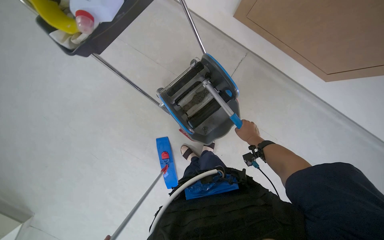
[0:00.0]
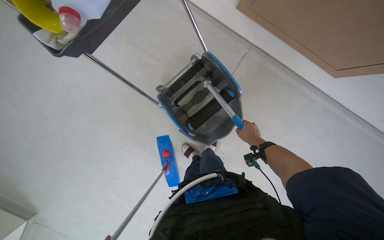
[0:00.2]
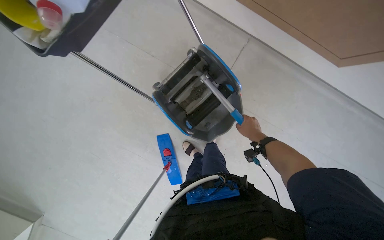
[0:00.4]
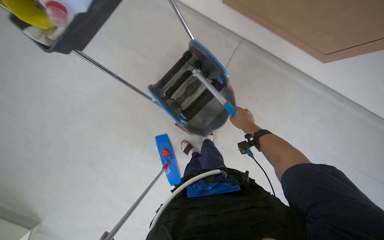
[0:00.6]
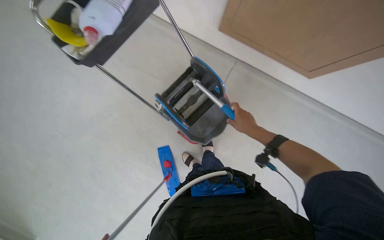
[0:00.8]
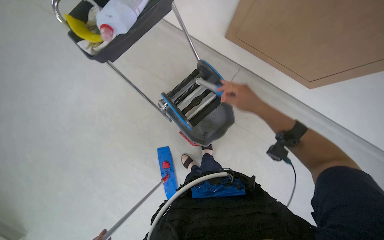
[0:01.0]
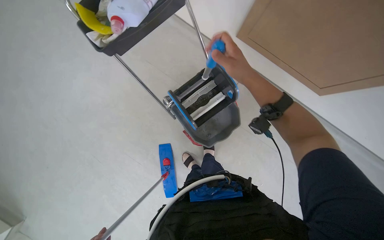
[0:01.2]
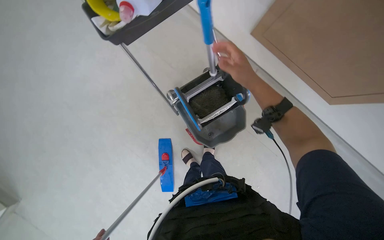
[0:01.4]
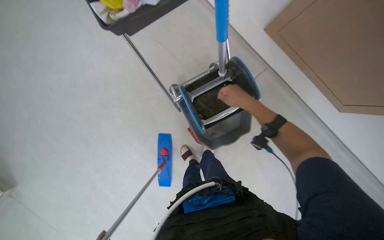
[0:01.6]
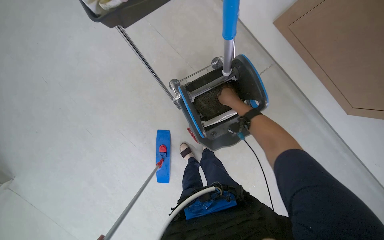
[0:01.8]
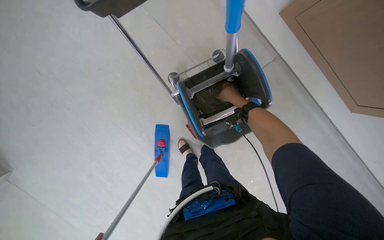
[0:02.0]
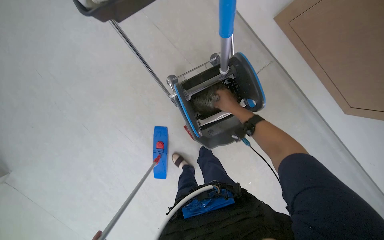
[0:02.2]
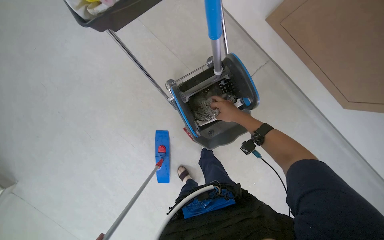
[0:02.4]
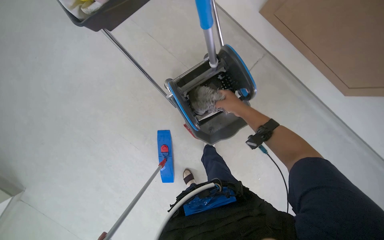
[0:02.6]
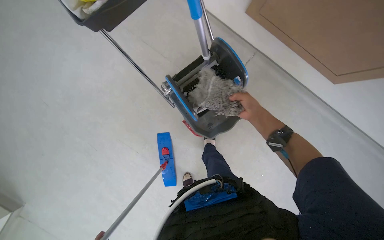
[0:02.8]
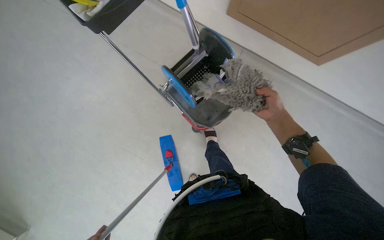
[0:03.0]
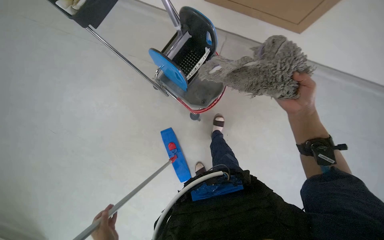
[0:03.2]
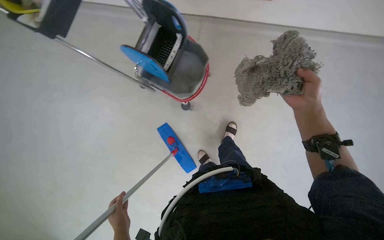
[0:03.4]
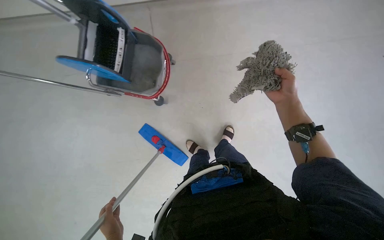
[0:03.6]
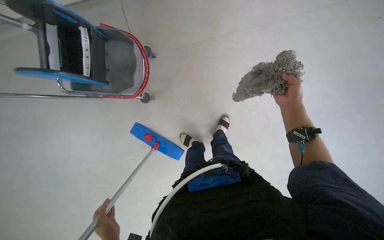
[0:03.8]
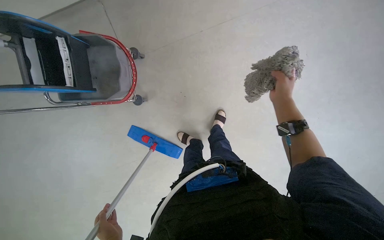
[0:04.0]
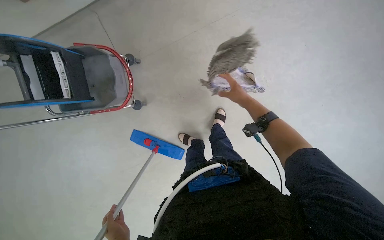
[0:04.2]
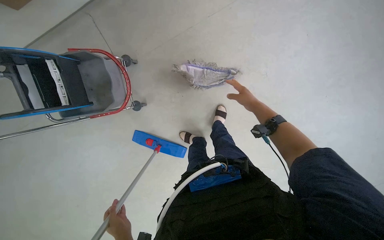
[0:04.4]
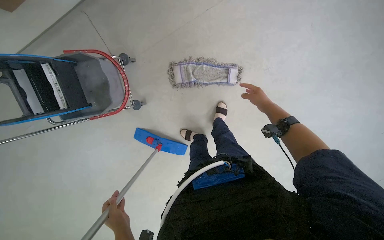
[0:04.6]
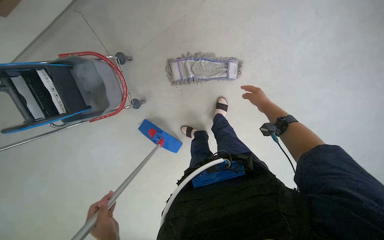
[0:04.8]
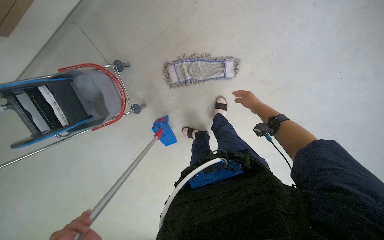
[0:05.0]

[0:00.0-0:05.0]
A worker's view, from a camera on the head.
Job: preparing cleaning supplies.
The whole recording: Preparing mop for cleaning. The worker detaches the dirty mop head, wrings it, and attaches a clean one.
0.0 to 1.6 s: The right hand moves to the left, up the picture and nearer to the camera, approximately 30 cm.
1.6 to 3.4 s: The right hand moves to the right, roughly 20 cm.
3.4 to 5.0 s: The right hand heads farther from the camera, covering some 20 cm.

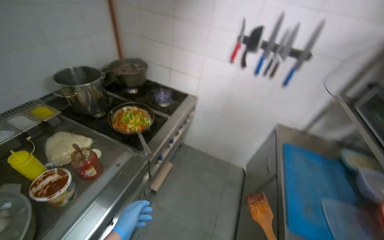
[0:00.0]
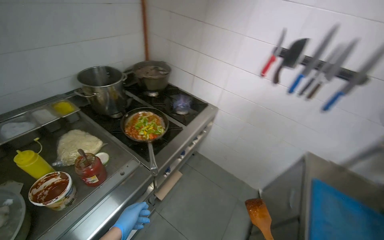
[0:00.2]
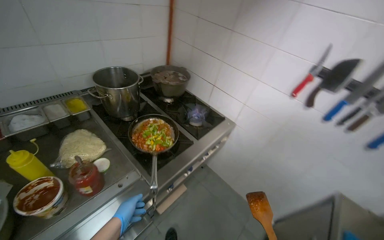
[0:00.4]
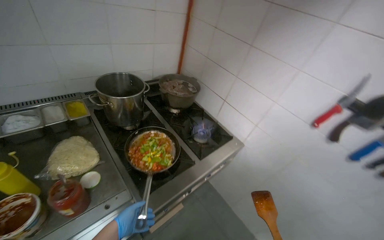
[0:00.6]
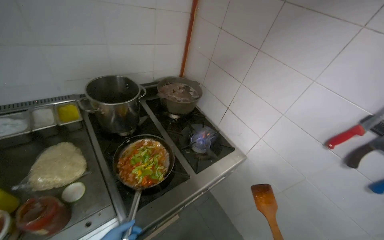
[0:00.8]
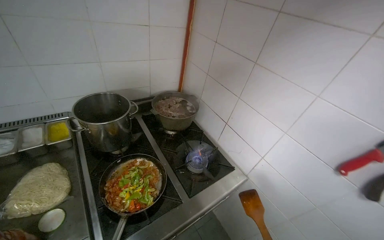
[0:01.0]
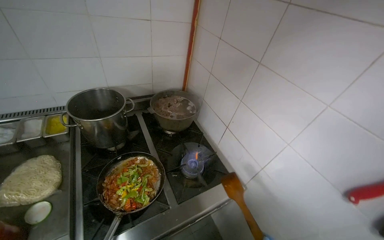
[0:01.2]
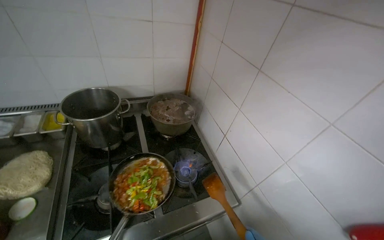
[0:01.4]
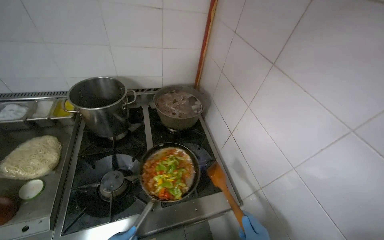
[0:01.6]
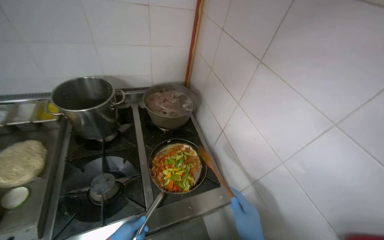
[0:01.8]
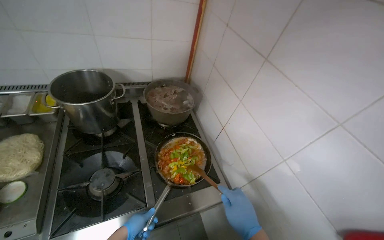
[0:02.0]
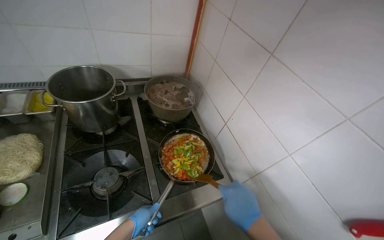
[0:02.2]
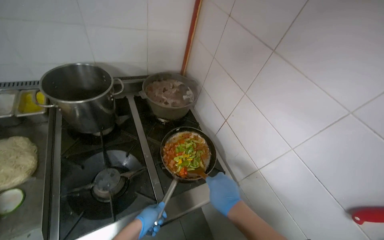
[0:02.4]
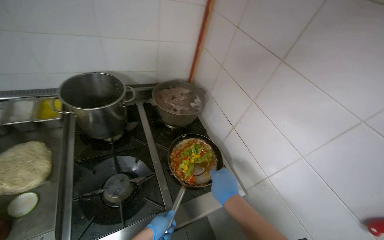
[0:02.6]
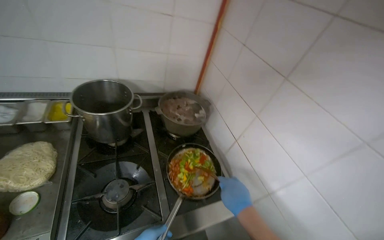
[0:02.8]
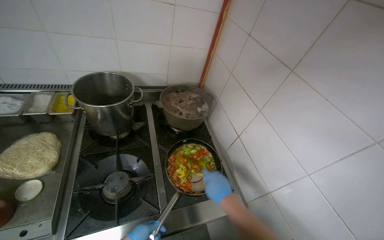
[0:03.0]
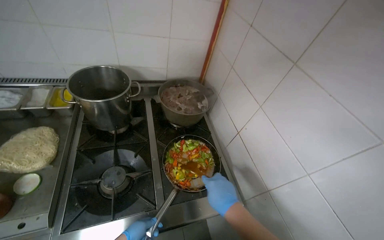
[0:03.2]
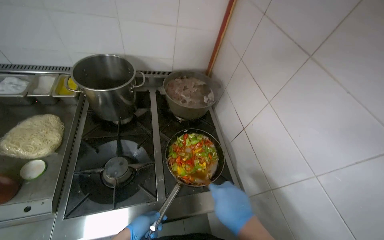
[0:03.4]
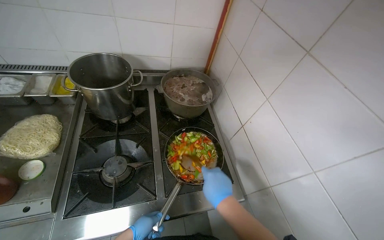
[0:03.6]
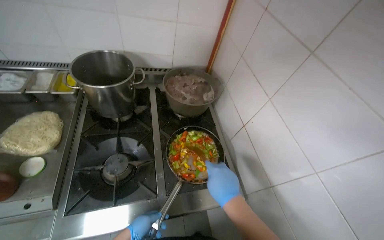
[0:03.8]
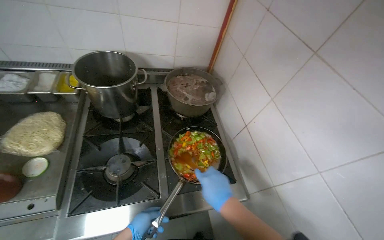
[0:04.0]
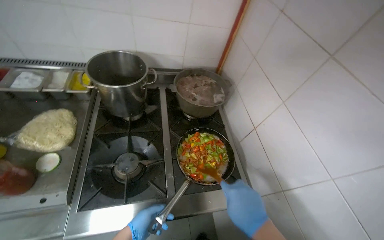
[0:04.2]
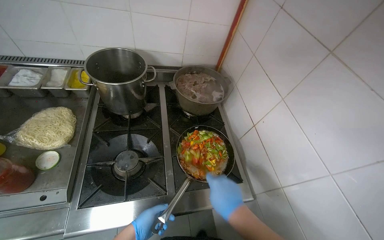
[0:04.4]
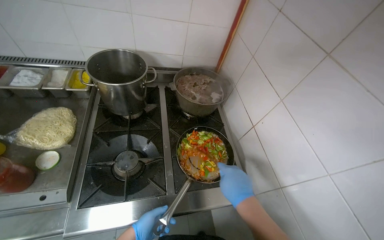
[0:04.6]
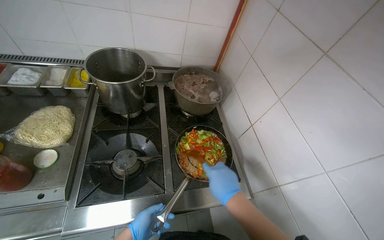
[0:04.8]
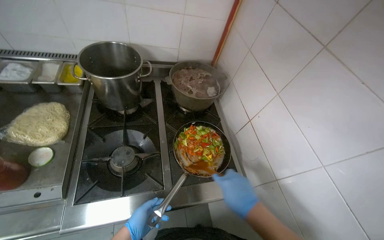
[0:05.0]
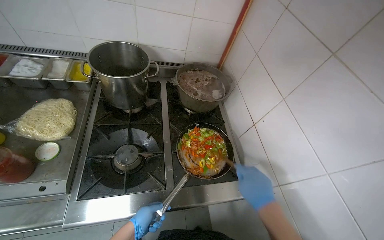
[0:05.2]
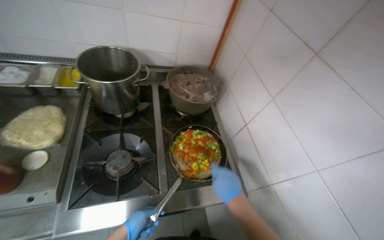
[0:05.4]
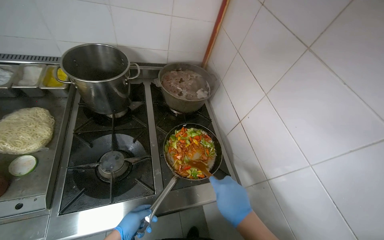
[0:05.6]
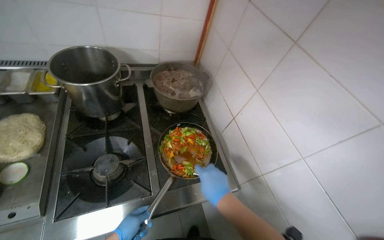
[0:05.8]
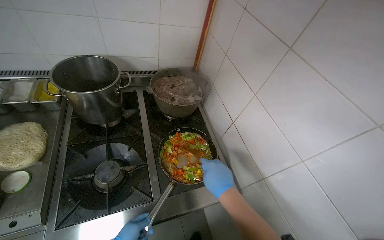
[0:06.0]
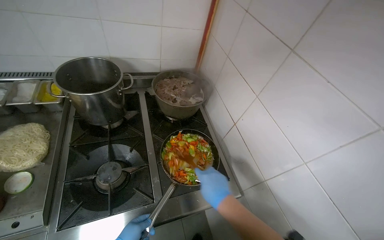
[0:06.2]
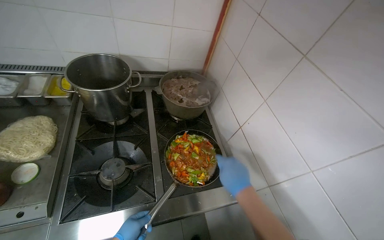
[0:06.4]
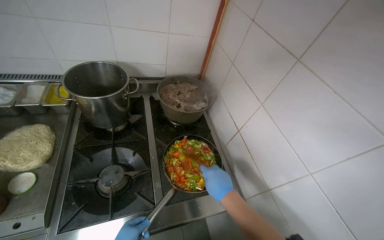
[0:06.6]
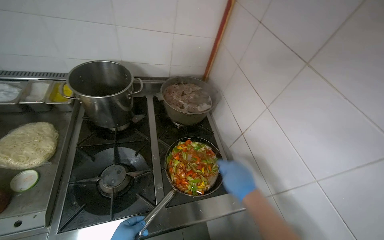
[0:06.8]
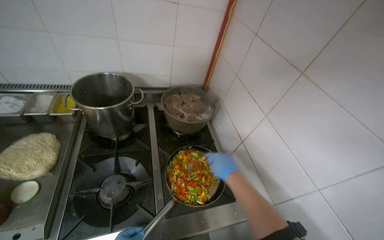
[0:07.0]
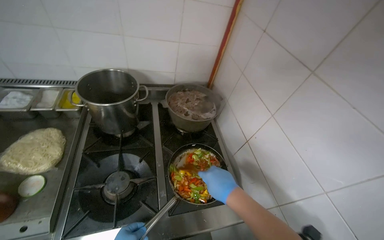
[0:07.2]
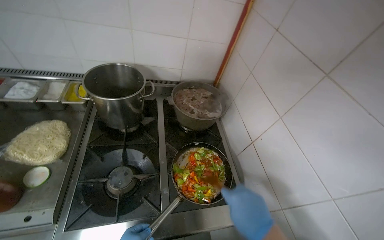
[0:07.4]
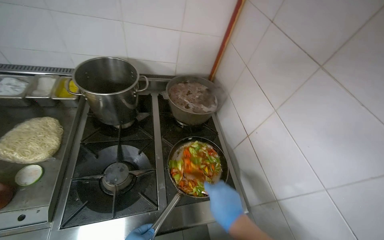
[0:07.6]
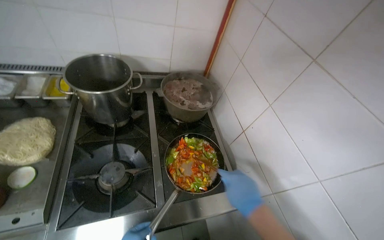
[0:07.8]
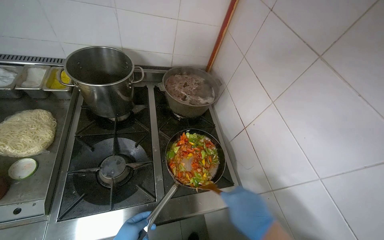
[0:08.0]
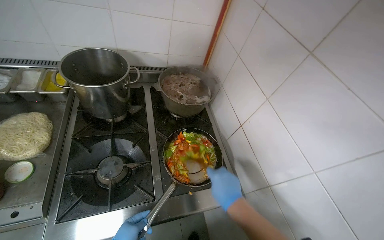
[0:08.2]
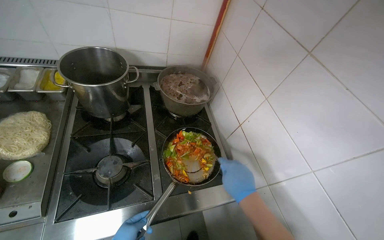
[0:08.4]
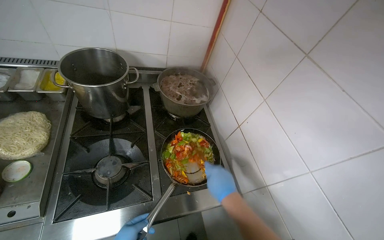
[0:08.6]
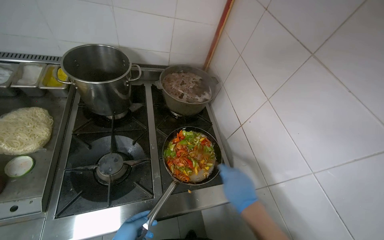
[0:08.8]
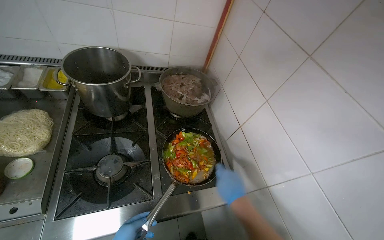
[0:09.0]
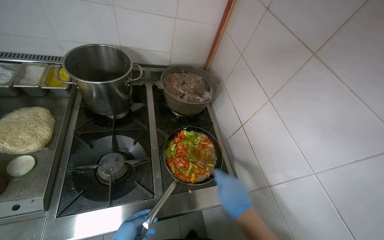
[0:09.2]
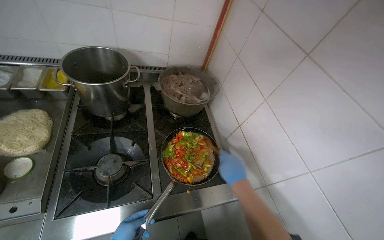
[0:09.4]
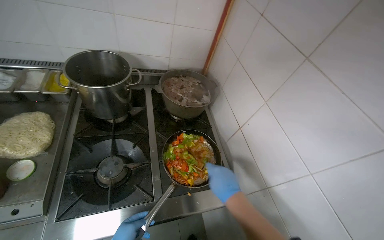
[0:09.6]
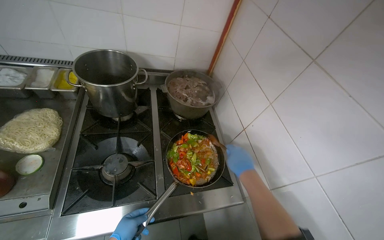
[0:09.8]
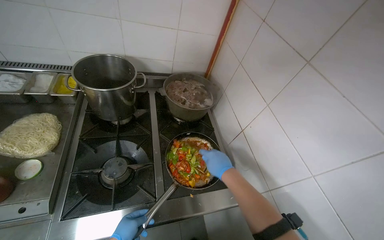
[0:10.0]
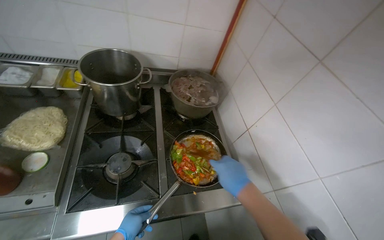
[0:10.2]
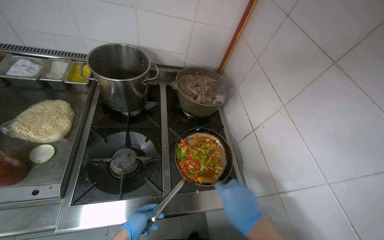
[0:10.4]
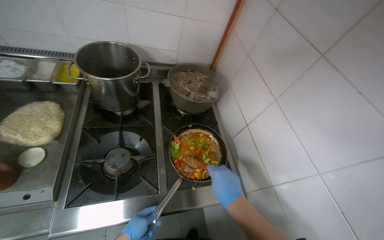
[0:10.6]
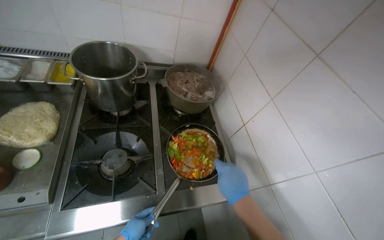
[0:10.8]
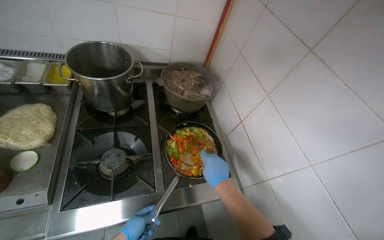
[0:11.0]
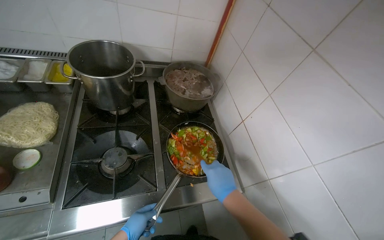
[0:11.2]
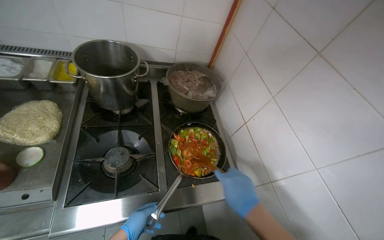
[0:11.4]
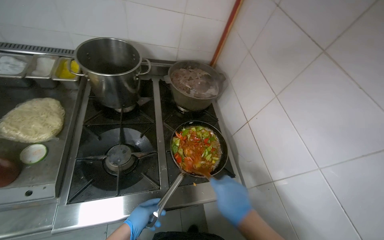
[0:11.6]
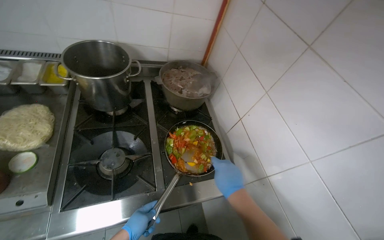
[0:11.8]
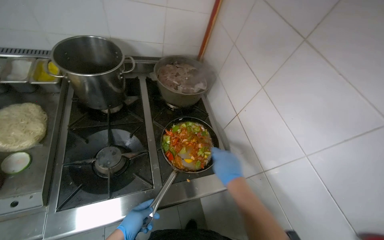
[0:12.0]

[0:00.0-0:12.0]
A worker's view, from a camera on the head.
Job: cooking food.
The whole recording: Stirring meat and vegetables in pan. The worker stirs the combined meat and vegetables in a pan on the stove, adding sauce.
0.0 to 1.6 s: The head travels some 80 cm. The wearer looks about 50 degrees further to the left.
9.0 to 10.4 s: The right hand shifts roughly 10 cm nearer to the camera.
10.4 to 12.0 s: The right hand goes nearer and farther, roughly 10 cm each way, reversing 2 times.

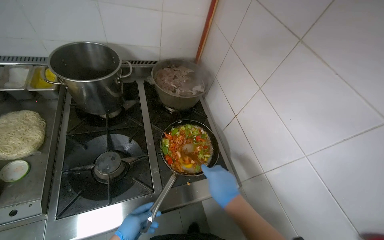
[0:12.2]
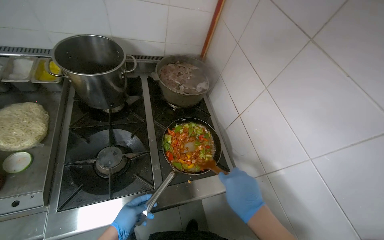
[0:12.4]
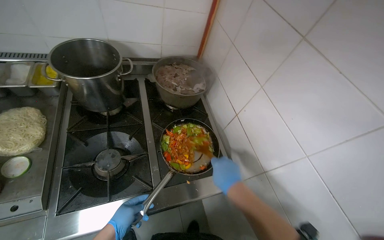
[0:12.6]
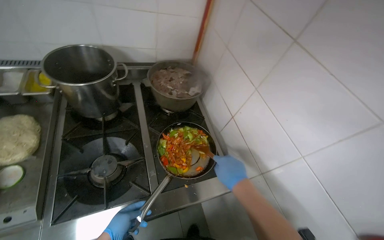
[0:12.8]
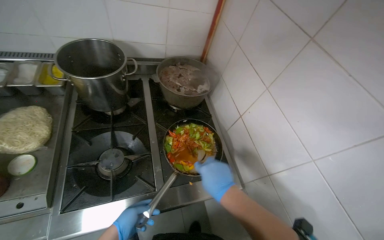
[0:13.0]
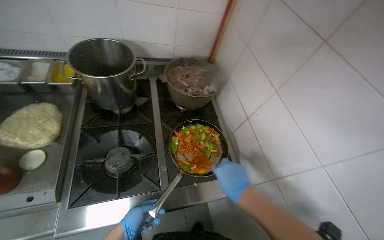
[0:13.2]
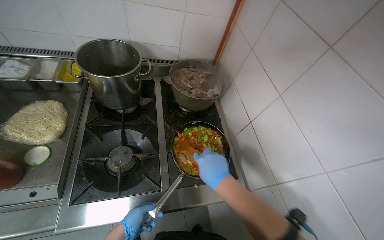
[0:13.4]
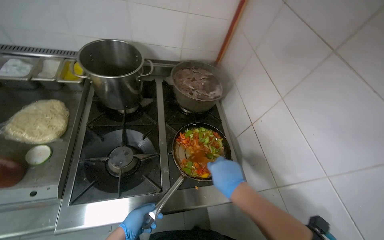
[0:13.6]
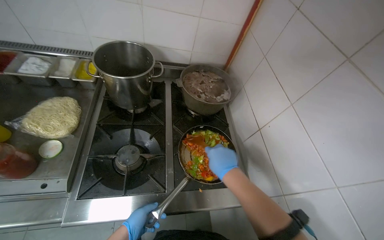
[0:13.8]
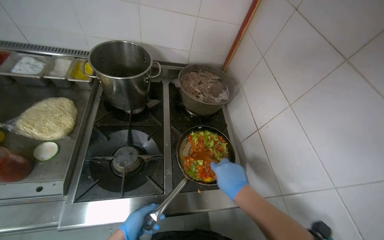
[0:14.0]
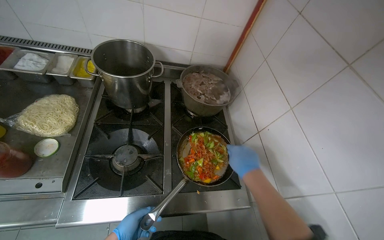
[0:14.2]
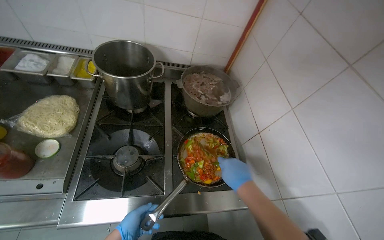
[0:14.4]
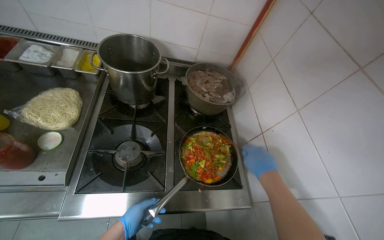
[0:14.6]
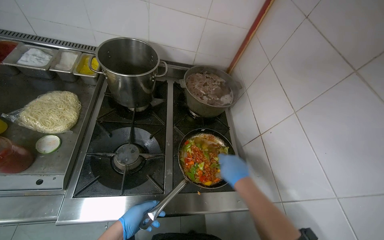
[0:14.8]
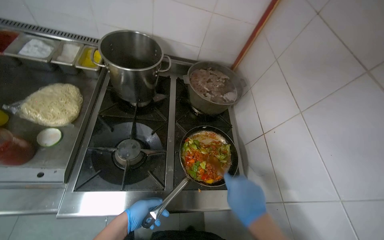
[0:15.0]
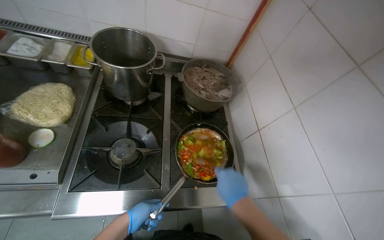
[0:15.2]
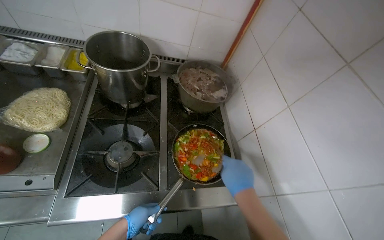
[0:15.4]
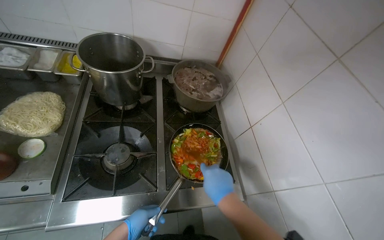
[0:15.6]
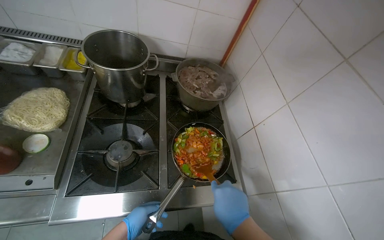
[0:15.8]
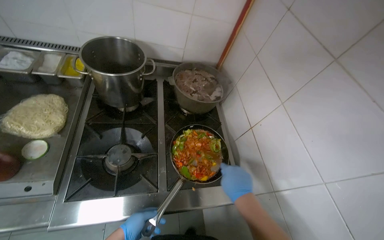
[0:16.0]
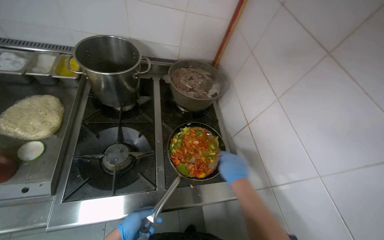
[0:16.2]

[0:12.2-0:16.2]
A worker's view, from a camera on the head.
Job: cooking food.
The whole recording: Stirring meat and vegetables in pan. The worker stirs the combined meat and vegetables in a pan on the stove, adding sauce.
14.8 to 16.2 s: The right hand moves nearer and farther over some 10 cm, changing direction 3 times.
